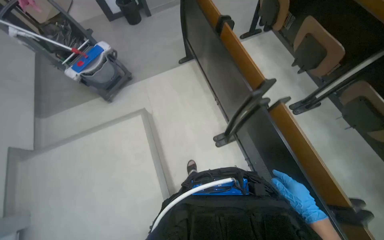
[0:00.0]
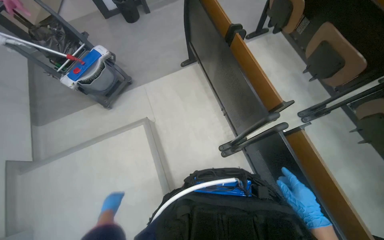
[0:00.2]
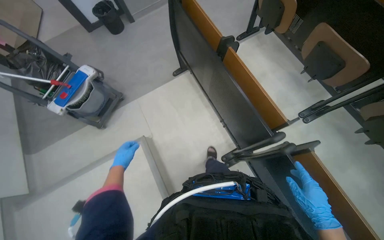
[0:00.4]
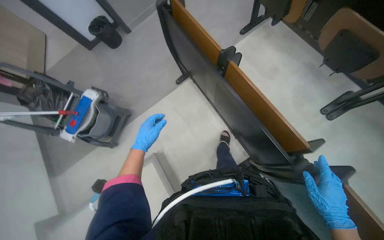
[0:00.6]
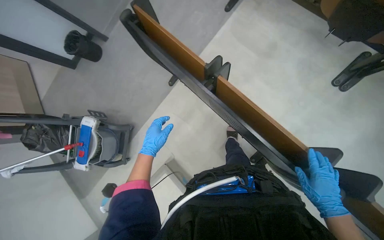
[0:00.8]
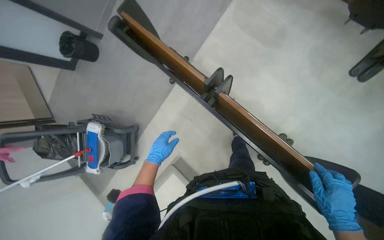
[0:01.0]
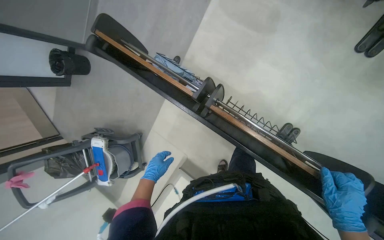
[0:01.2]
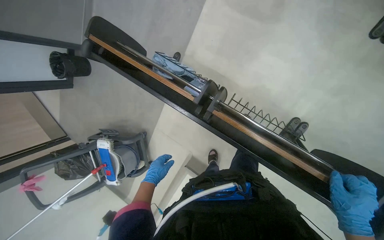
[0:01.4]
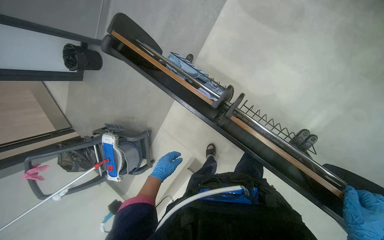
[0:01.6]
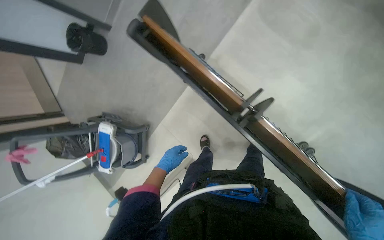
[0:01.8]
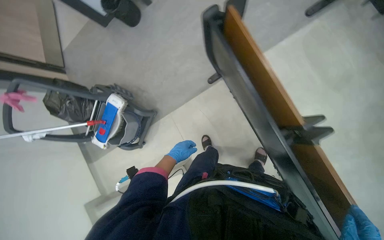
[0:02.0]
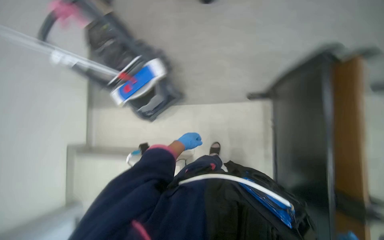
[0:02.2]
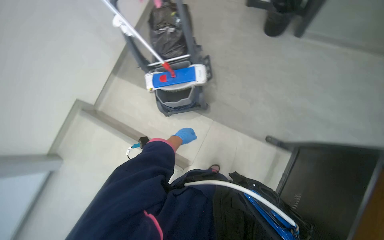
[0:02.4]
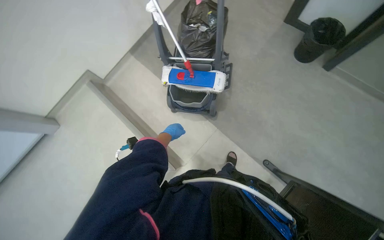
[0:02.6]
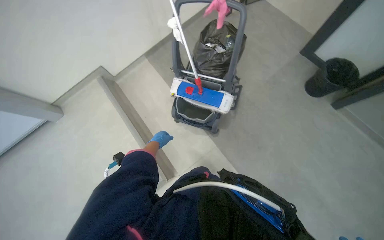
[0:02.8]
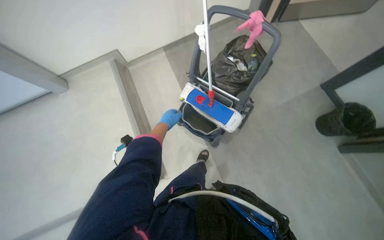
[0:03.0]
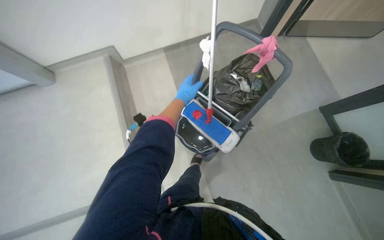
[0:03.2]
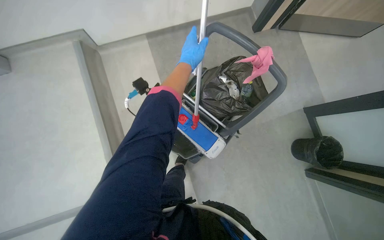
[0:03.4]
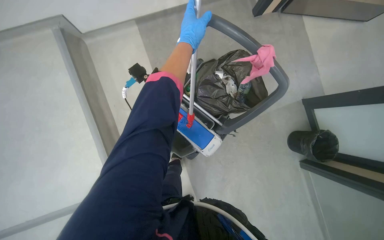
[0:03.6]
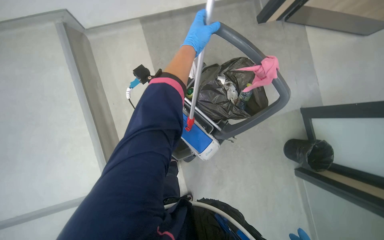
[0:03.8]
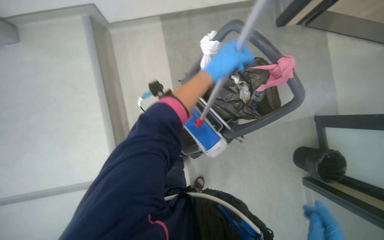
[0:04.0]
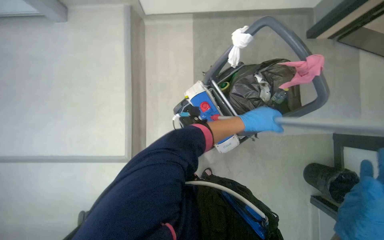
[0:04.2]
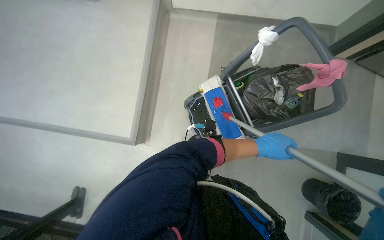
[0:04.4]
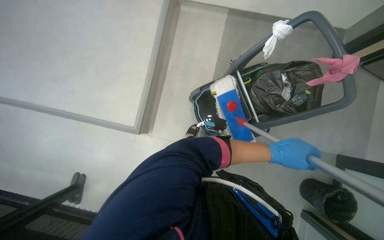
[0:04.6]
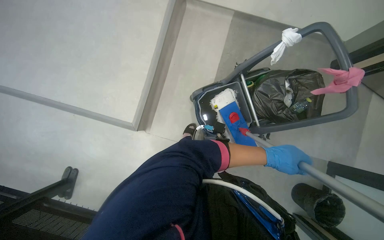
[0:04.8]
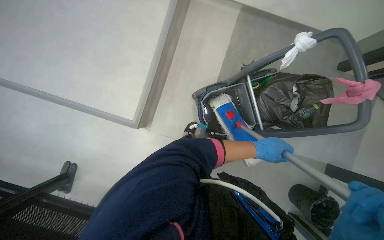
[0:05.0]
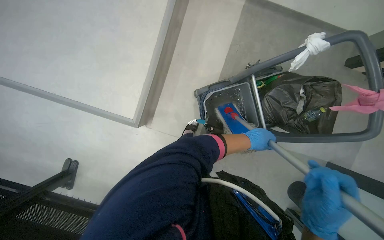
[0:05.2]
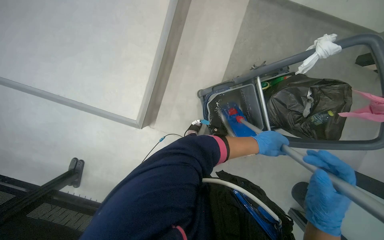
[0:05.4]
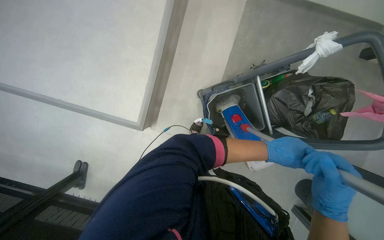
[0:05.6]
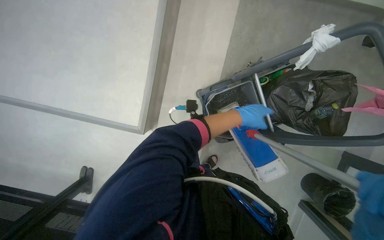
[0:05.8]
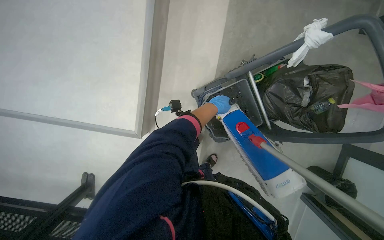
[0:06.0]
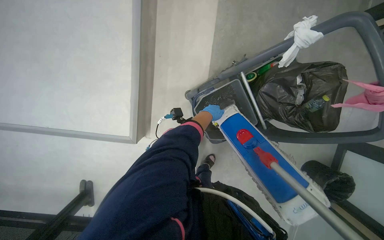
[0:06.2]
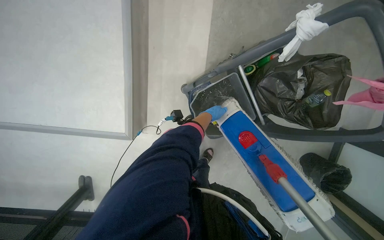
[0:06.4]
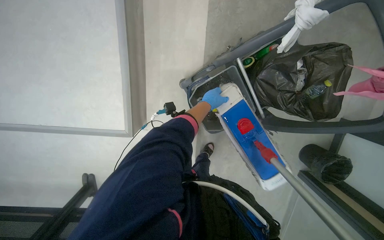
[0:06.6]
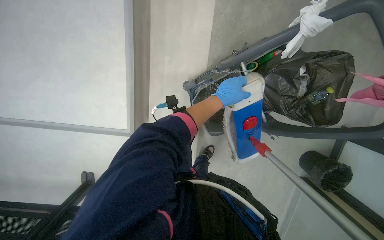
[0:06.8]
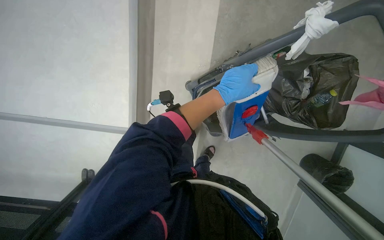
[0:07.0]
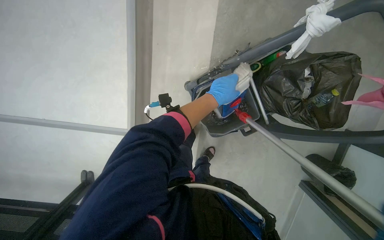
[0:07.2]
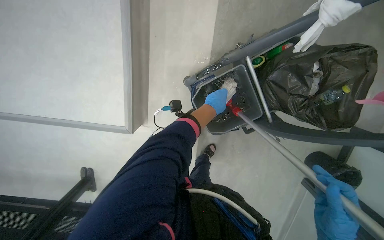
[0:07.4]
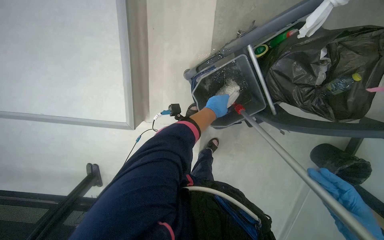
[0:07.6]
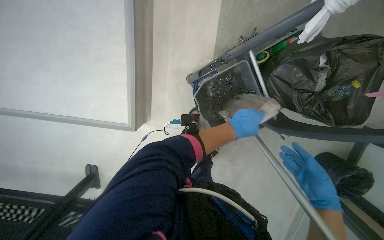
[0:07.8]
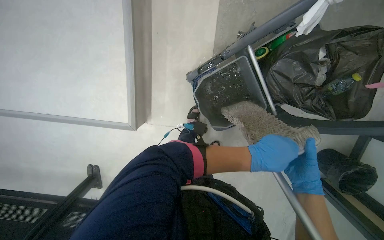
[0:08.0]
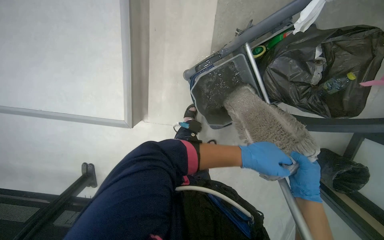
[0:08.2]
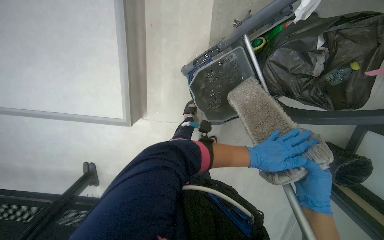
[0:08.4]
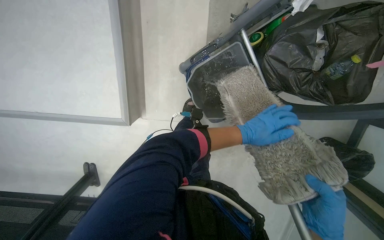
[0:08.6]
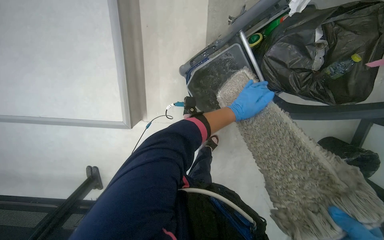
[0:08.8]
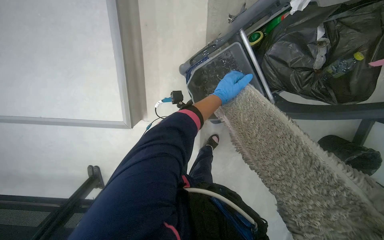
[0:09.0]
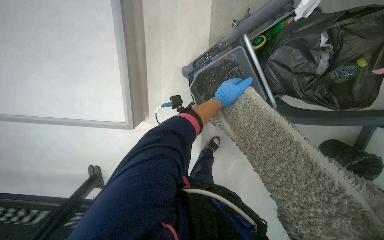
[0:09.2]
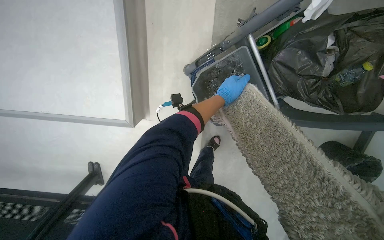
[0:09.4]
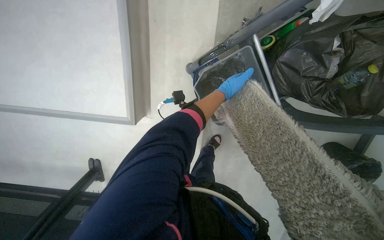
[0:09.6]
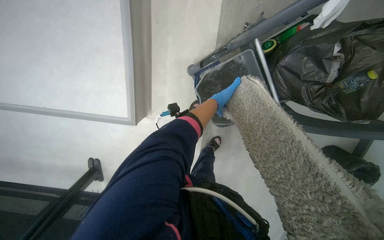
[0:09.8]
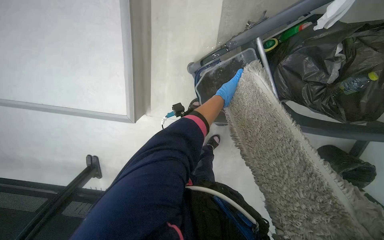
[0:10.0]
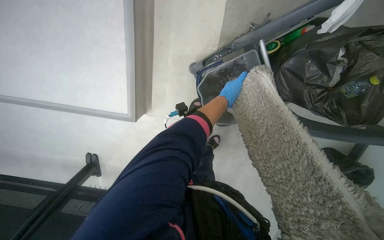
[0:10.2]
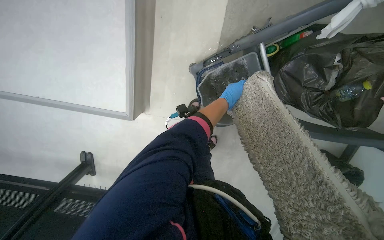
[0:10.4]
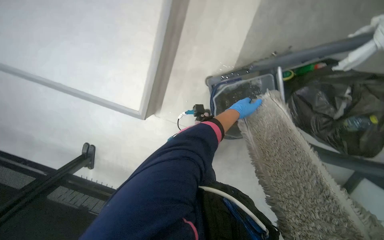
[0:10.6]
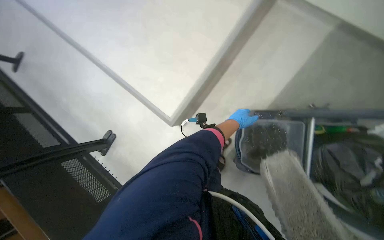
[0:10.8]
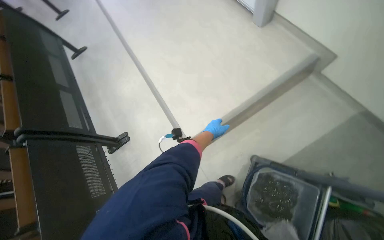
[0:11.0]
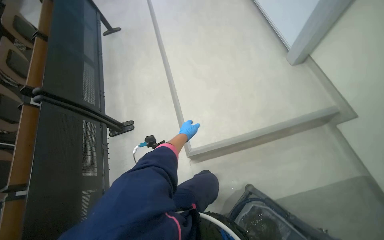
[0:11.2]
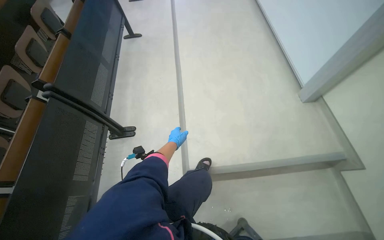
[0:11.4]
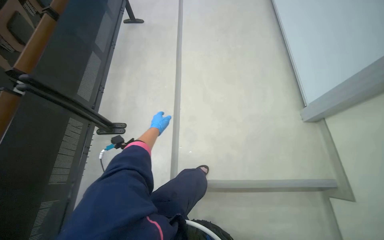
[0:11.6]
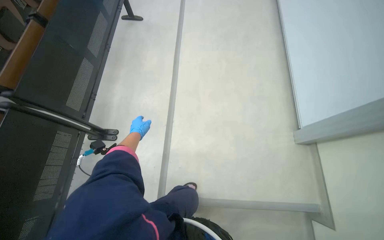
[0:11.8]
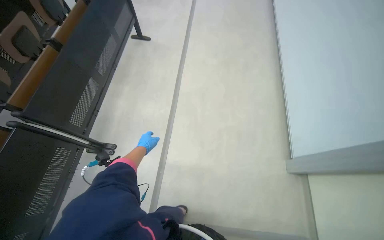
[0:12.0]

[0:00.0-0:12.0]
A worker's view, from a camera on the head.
Job: mopping floor.
The whole recording: Mopping auditorium floor. The worker mops the floor of the auditorium with a long-handled mop.
0:00.0 to 0:01.6: The head travels some 1 m. The view tips downward by some 25 degrees. The scene turns approximately 35 degrees counterclockwise in the picture.
0:01.6 to 0:03.0: The camera travels approximately 1 m. The scene rotates clockwise by some 115 degrees.
0:03.0 to 0:04.4: Everything in view rotates roughly 35 degrees clockwise.
0:04.4 to 0:06.0: The wearer looks about 15 degrees further downward. The left hand heads up the picture, to the left and farther from the camera, covering roughly 35 cm.
0:06.0 to 0:07.6: The left hand reaches about 10 cm nearer to the camera, then returns.
0:07.6 to 0:09.0: The left hand moves roughly 15 cm down the picture and comes back.
0:10.4 to 0:12.0: The wearer moves approximately 80 cm. The wearer looks some 30 degrees further upward. Everything in view rotates about 90 degrees clockwise.

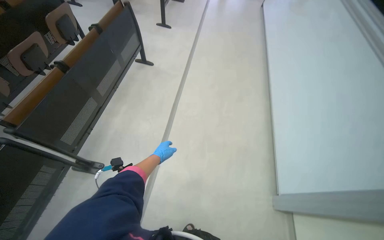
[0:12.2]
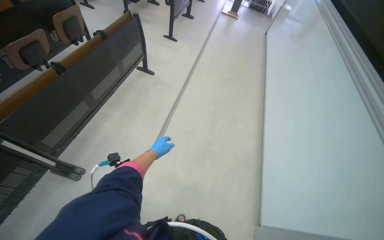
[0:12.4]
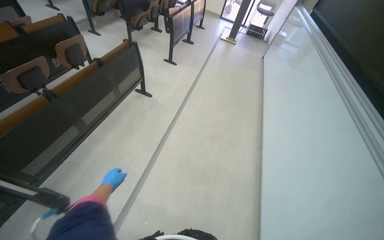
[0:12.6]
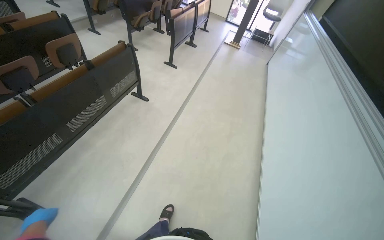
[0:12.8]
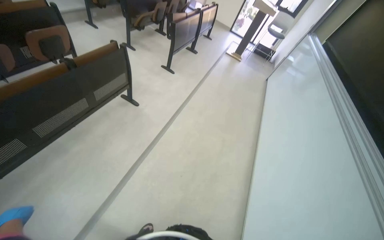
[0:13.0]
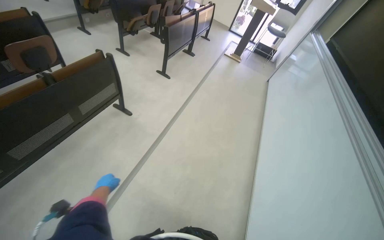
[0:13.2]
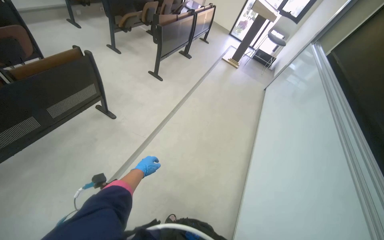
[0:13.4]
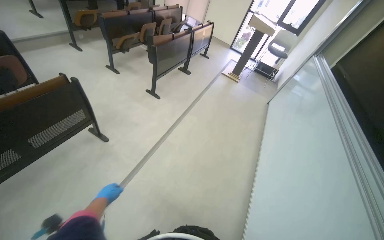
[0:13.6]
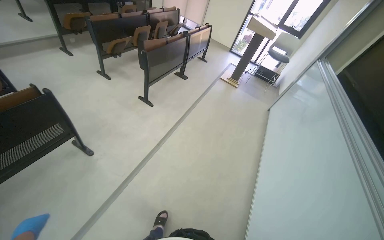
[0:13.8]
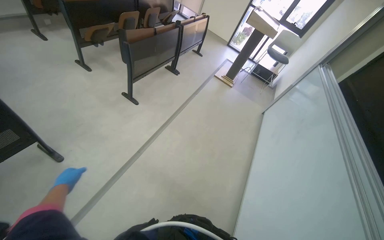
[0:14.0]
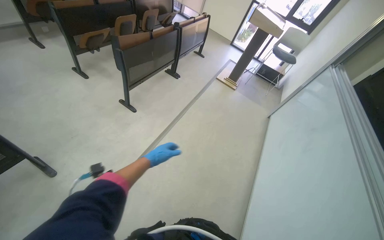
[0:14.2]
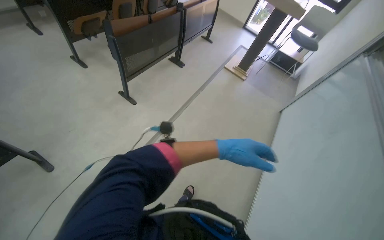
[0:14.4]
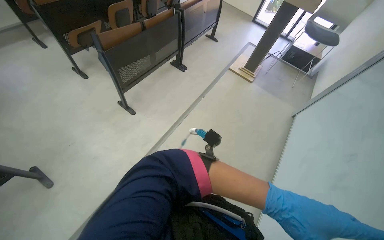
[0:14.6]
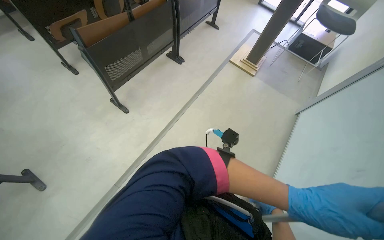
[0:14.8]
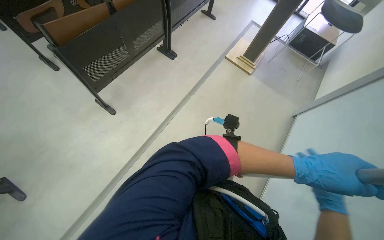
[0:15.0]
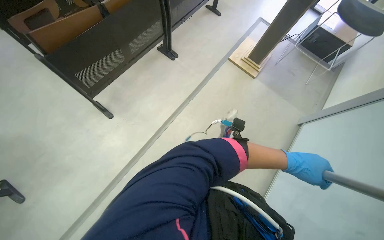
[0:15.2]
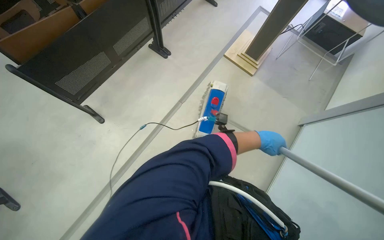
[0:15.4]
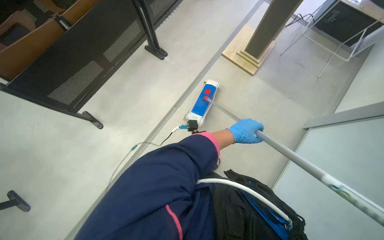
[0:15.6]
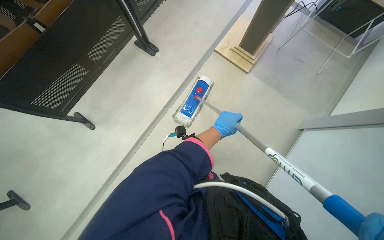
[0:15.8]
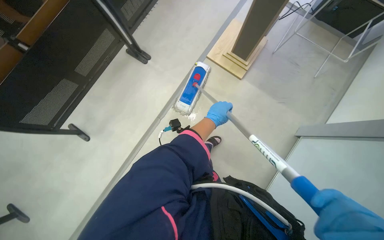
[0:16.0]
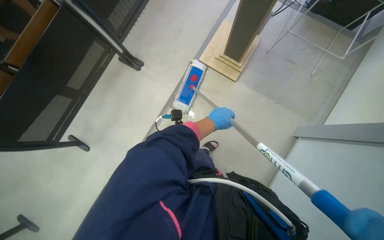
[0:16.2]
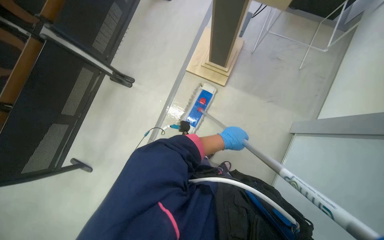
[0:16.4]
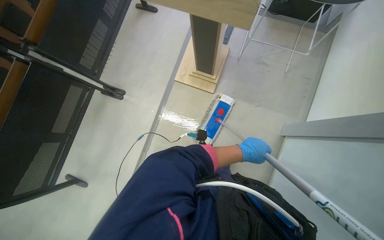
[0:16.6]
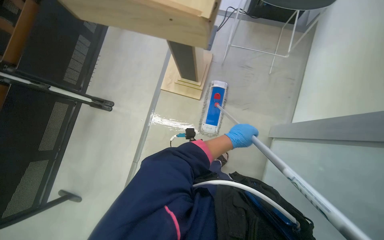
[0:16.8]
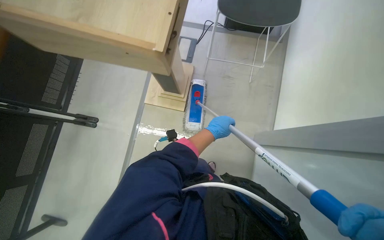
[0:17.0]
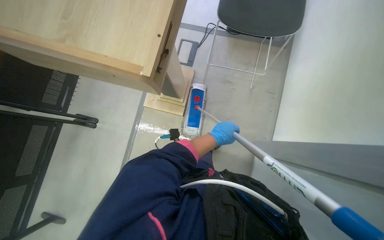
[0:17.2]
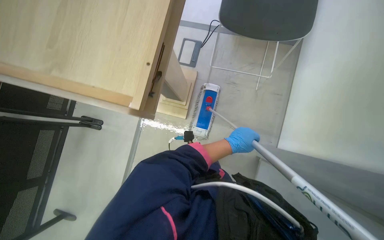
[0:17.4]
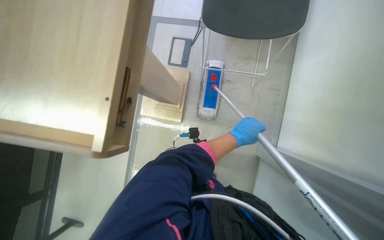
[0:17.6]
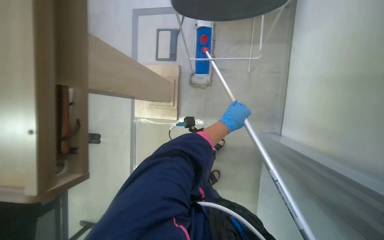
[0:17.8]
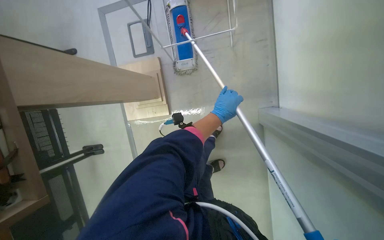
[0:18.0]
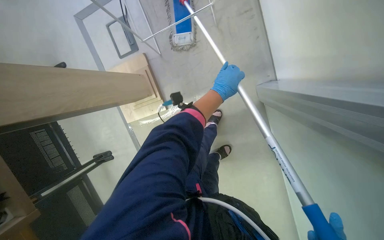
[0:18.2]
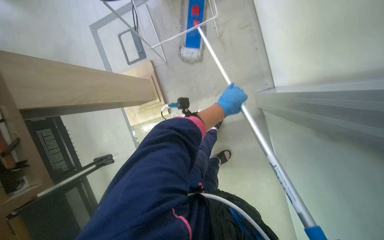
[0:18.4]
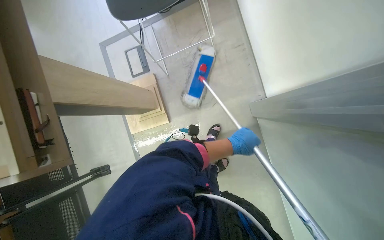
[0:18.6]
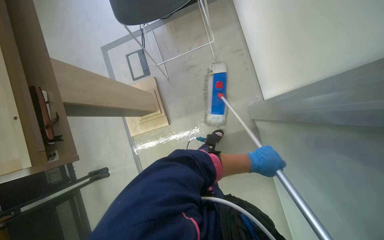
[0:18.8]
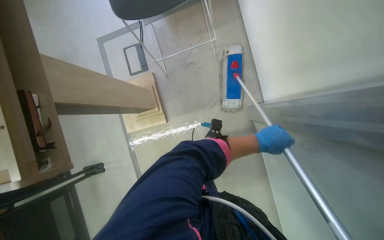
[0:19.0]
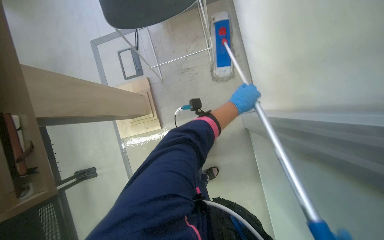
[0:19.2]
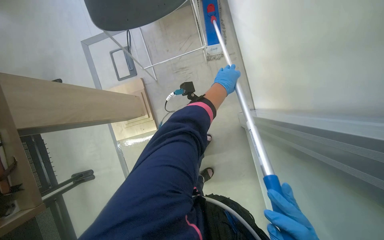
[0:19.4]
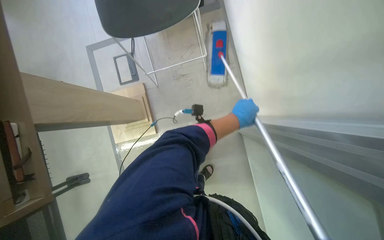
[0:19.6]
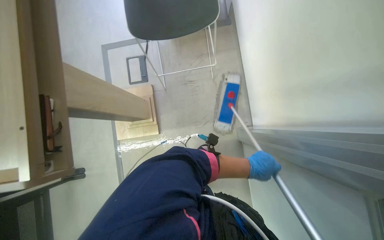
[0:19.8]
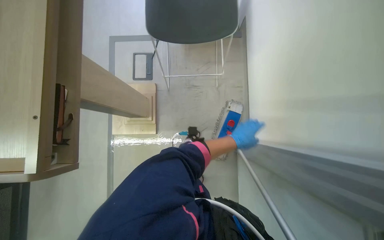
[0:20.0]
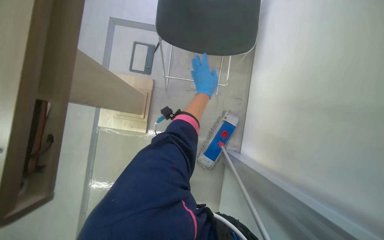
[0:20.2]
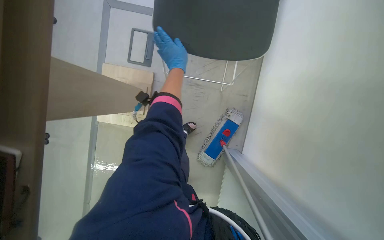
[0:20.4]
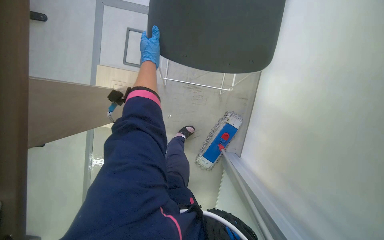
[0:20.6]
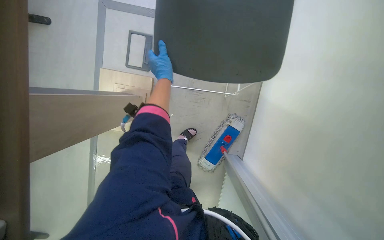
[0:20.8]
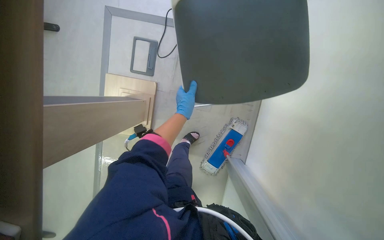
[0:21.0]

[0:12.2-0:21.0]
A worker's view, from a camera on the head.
Job: mopping floor.
The whole recording: Mopping auditorium floor. The worker mops the floor of the auditorium with a long-handled mop.
0:12.2 to 0:13.6: The camera is carried approximately 1 m. The view tilts about 15 degrees upward.
0:13.6 to 0:15.2: The wearer moves about 1.5 m. The camera pitches downward, by about 20 degrees.
0:15.2 to 0:16.6: The wearer moves approximately 1 m.
0:16.6 to 0:18.0: The head travels about 60 cm. Everything in view rotates about 30 degrees counterclockwise.
0:18.0 to 0:19.6: The left hand is displaced to the right by roughly 10 cm, and reaches about 25 cm down the picture, then returns.
0:19.6 to 0:21.0: The head travels some 60 cm. The view tips downward by about 15 degrees.
